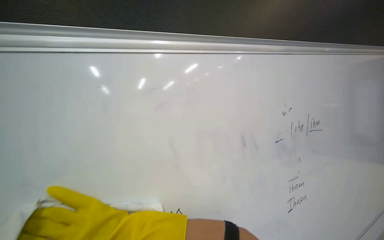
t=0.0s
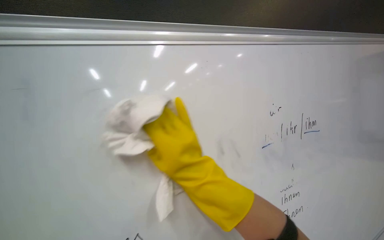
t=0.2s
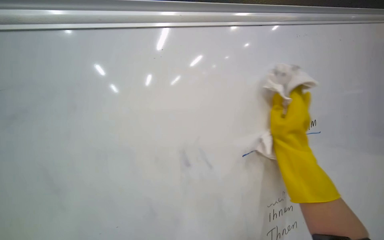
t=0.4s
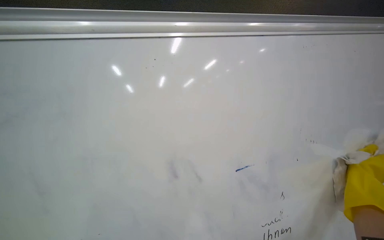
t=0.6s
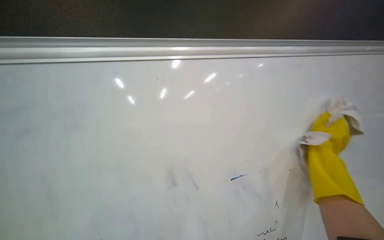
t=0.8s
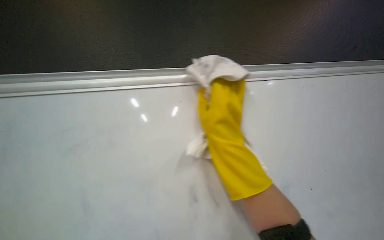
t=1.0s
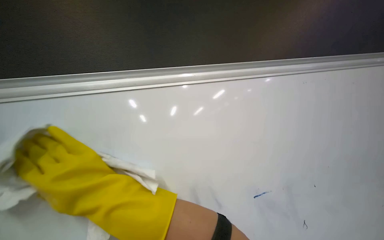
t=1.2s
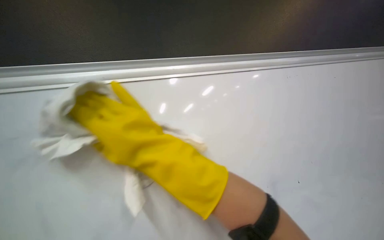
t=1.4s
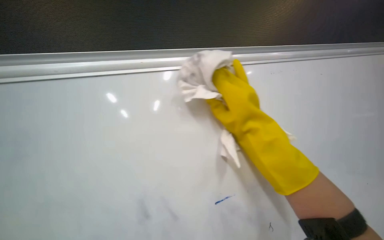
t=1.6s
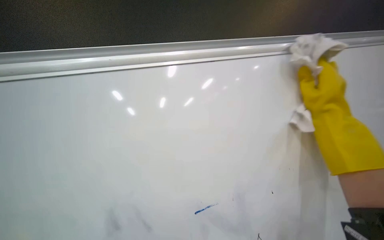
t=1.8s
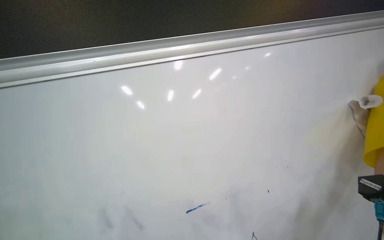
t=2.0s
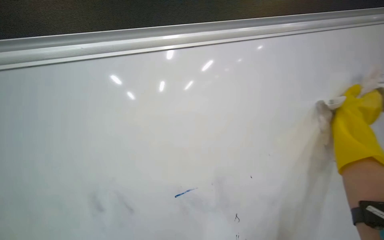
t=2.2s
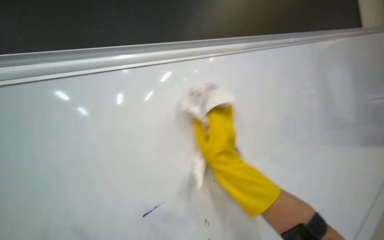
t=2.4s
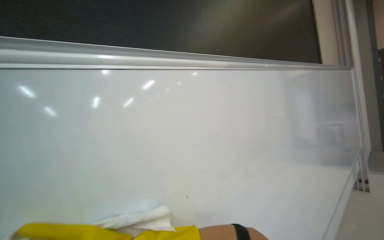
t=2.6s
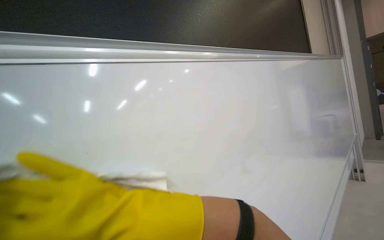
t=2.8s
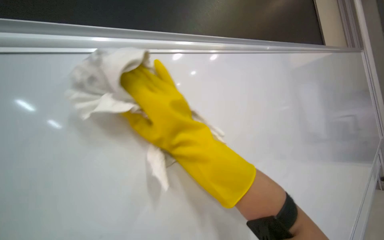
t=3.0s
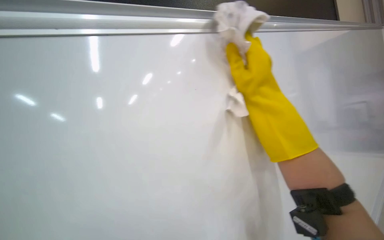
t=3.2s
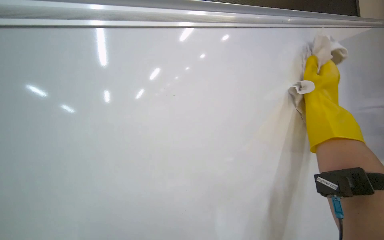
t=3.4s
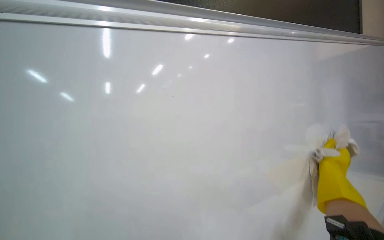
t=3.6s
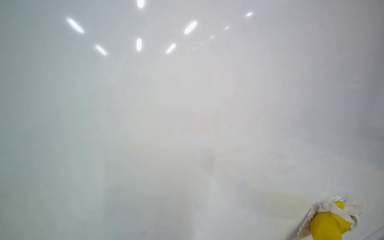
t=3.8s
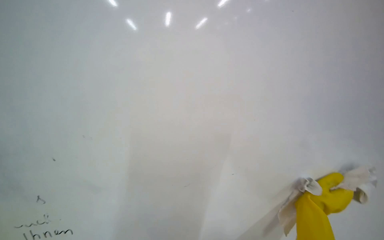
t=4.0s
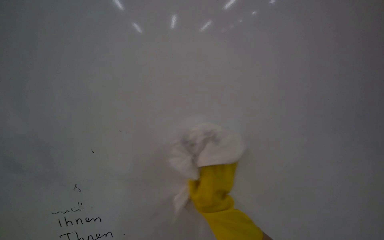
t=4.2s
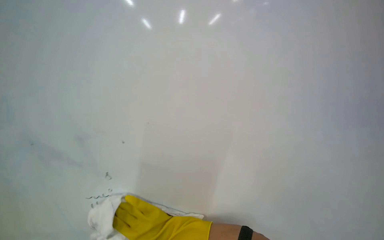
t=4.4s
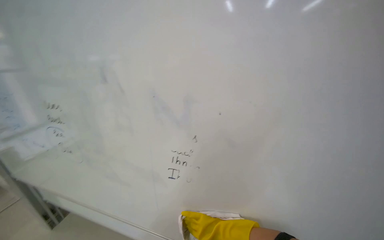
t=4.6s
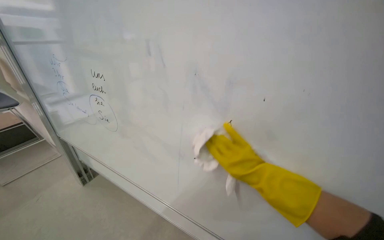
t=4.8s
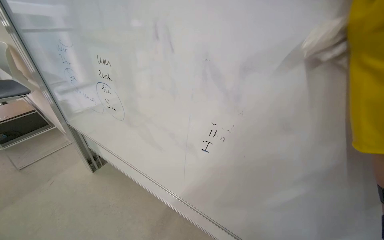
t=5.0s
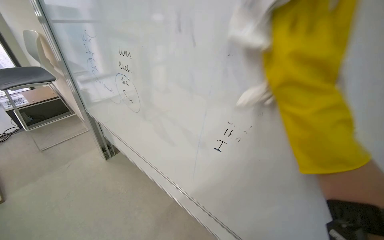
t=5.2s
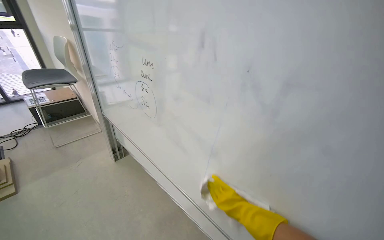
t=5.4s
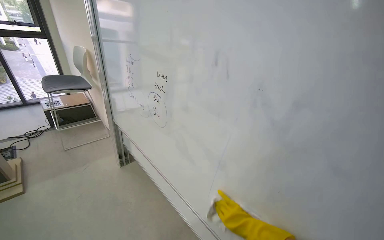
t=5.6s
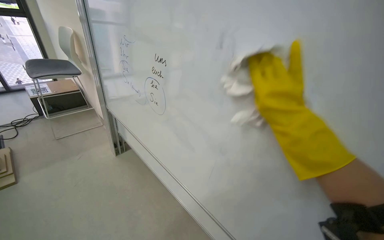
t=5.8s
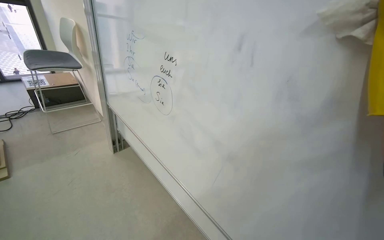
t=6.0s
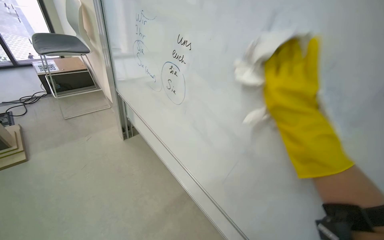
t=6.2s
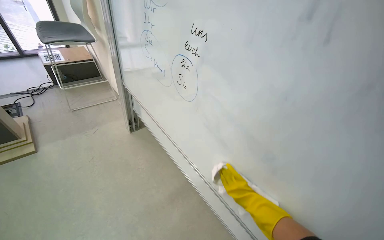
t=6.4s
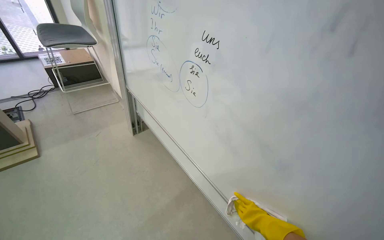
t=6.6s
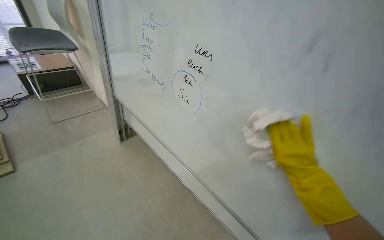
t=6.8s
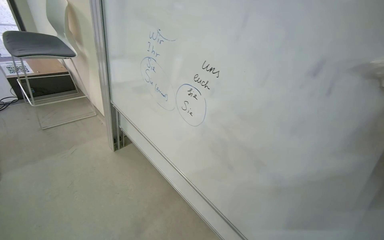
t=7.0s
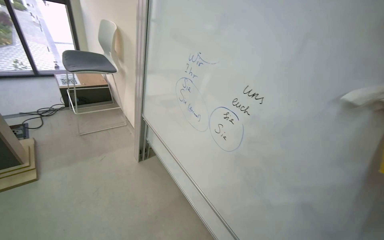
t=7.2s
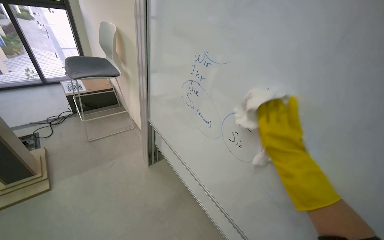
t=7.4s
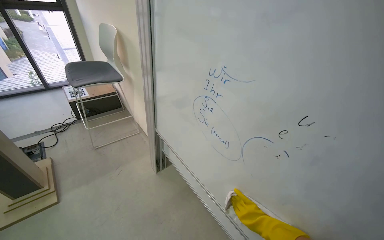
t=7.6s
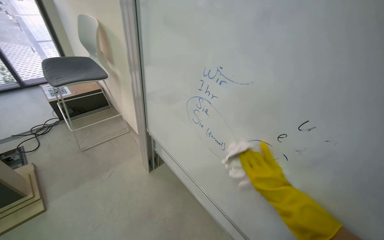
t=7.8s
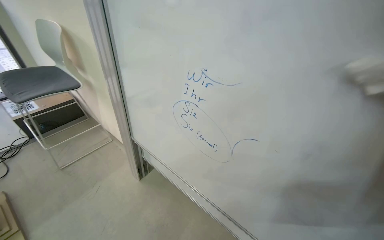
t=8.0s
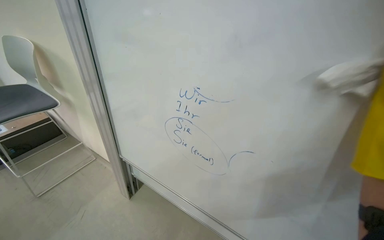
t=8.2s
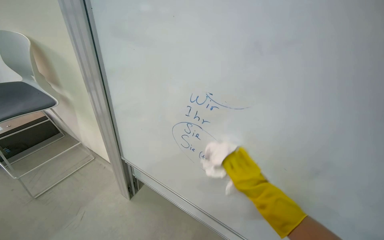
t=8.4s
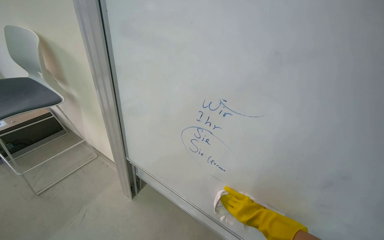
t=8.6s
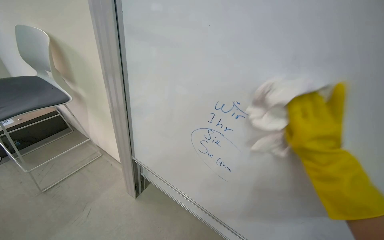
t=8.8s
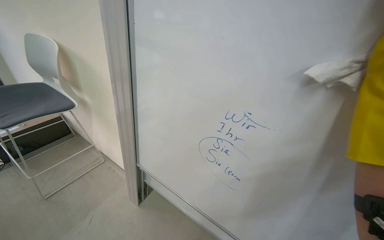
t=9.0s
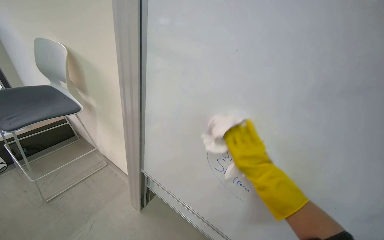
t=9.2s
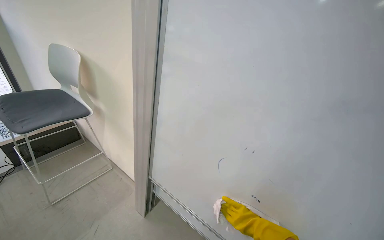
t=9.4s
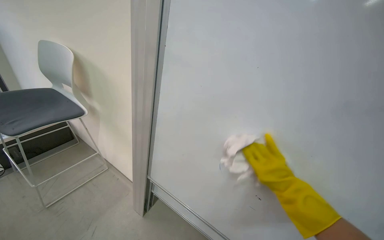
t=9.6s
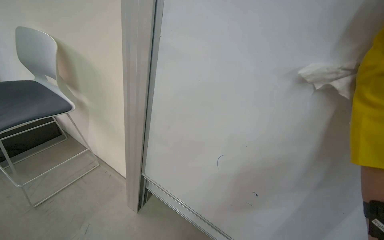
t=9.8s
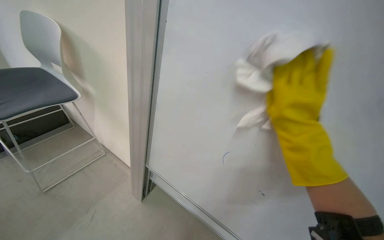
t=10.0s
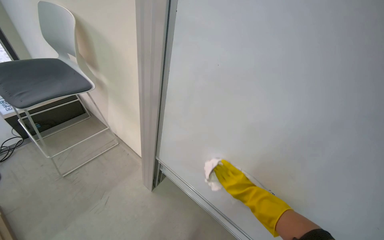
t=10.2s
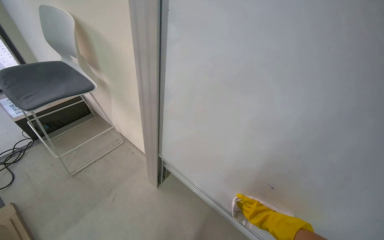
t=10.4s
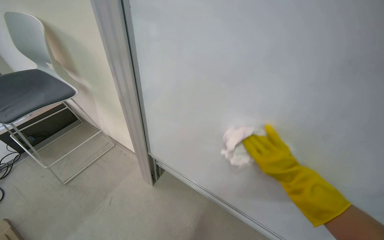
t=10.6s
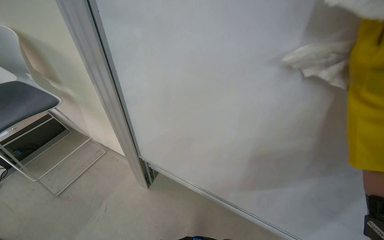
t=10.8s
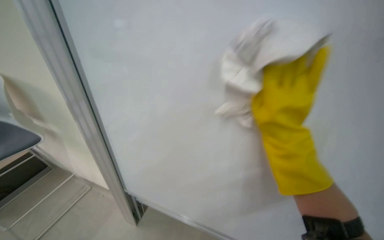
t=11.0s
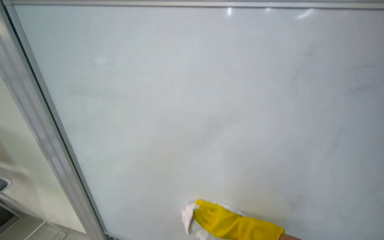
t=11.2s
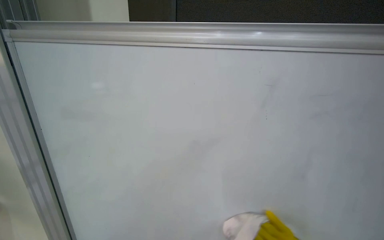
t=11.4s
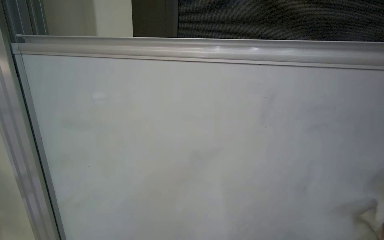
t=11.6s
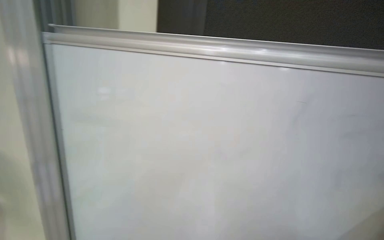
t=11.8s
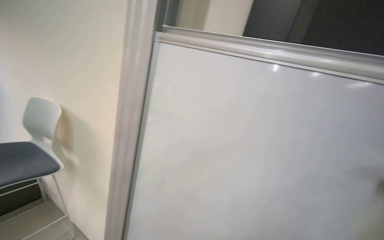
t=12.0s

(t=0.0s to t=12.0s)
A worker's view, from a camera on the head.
Job: wiping surfaces.
The whole recording: Wiping whiteboard in classroom. The worker wipes the whiteboard clean with a cloth.
t=3.0s - t=4.4s: The right hand goes up and down the picture, roughly 40 cm each way, reversing 2 times.
t=6.0s - t=7.6s: The camera is carried some 50 cm.
t=7.6s - t=9.0s: The head rotates approximately 20 degrees to the right.
t=10.4s - t=12.0s: The wearer looks roughly 20 degrees further to the right. The wearer looks some 15 degrees further upward.

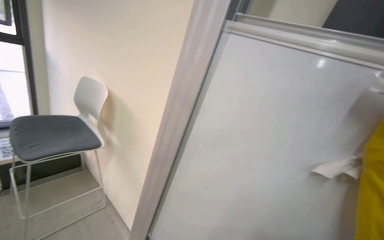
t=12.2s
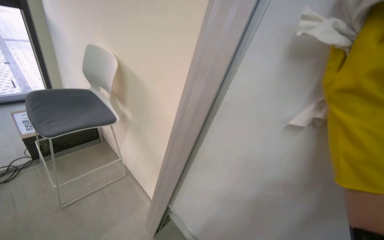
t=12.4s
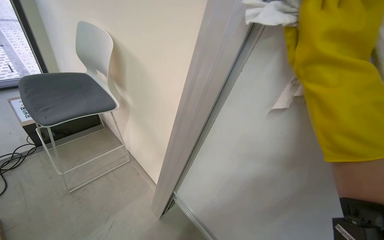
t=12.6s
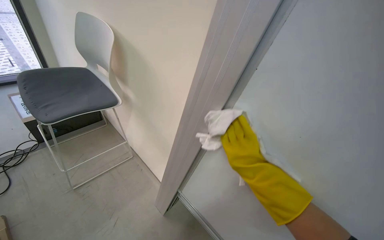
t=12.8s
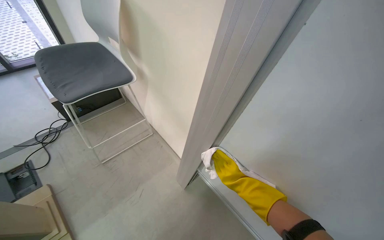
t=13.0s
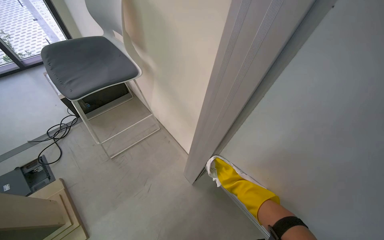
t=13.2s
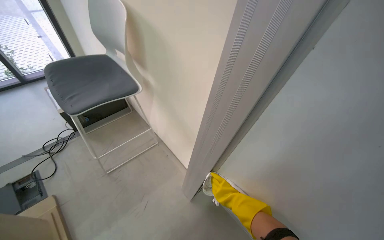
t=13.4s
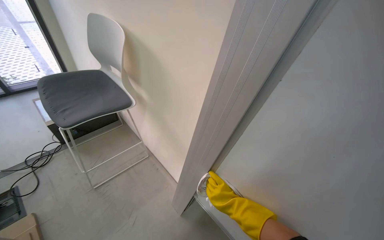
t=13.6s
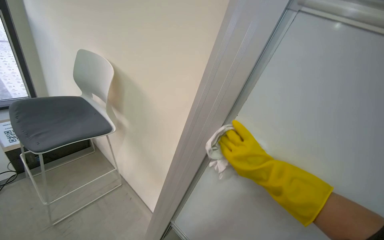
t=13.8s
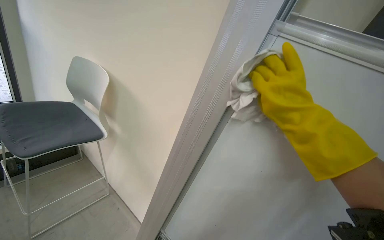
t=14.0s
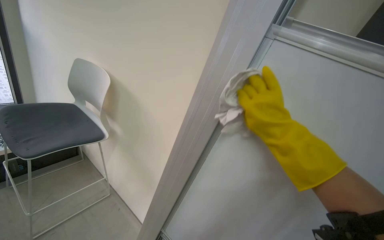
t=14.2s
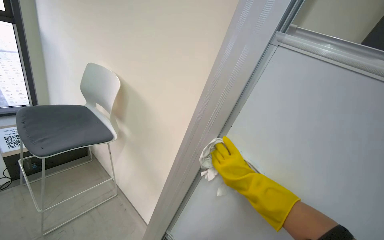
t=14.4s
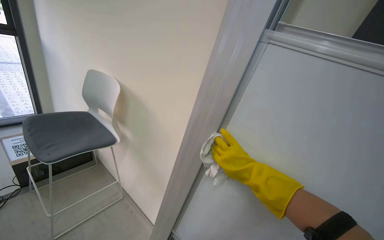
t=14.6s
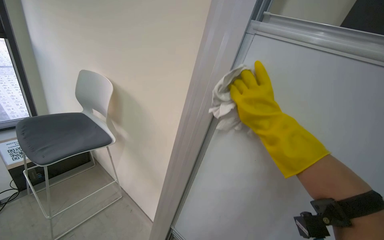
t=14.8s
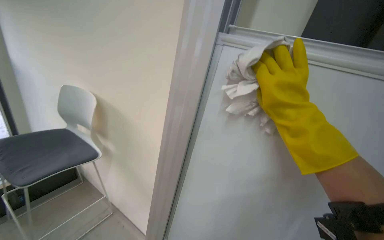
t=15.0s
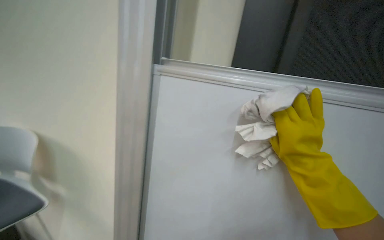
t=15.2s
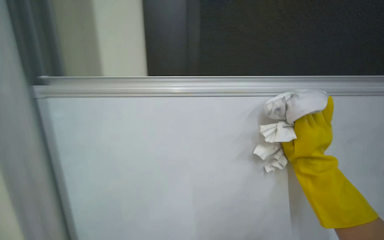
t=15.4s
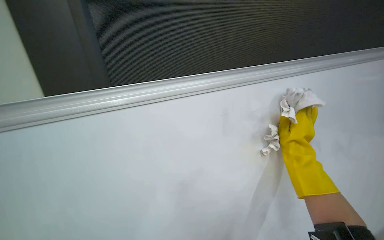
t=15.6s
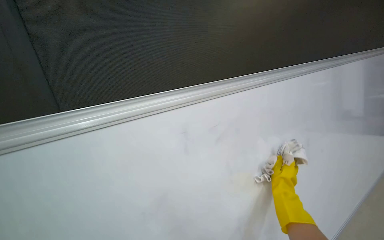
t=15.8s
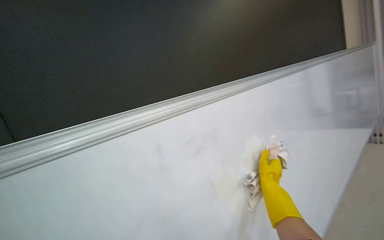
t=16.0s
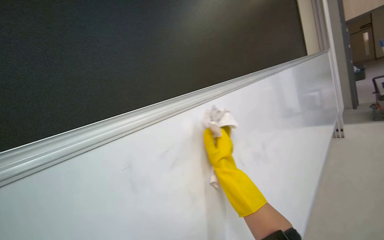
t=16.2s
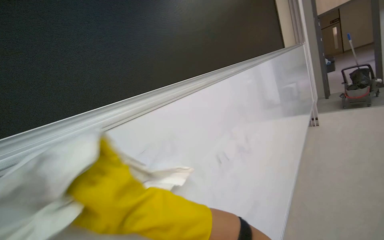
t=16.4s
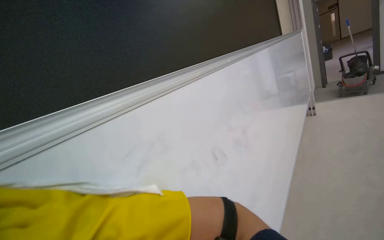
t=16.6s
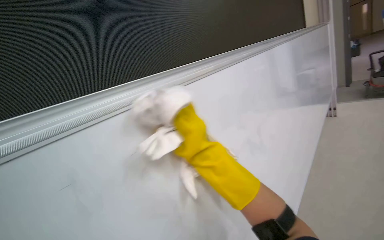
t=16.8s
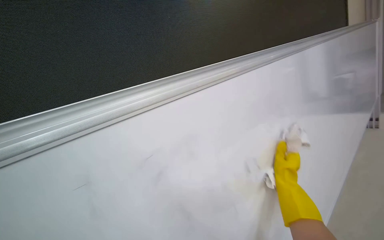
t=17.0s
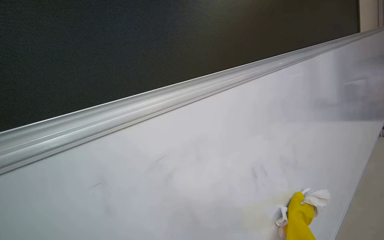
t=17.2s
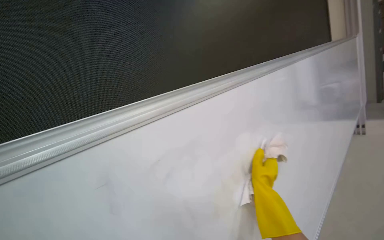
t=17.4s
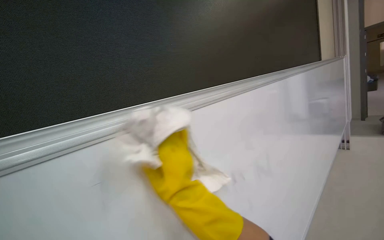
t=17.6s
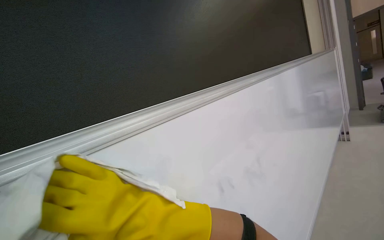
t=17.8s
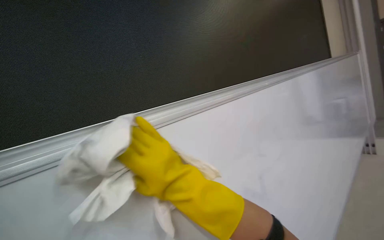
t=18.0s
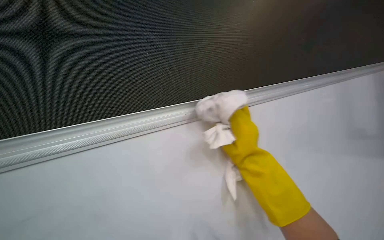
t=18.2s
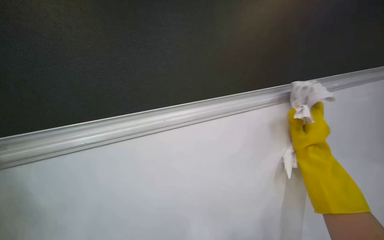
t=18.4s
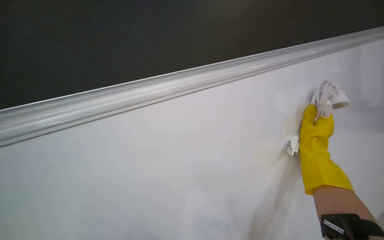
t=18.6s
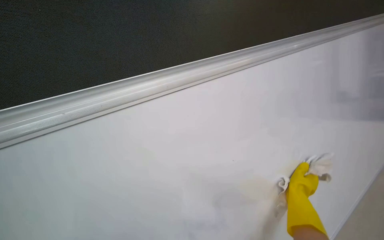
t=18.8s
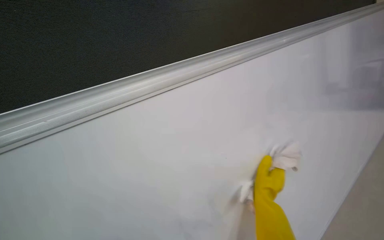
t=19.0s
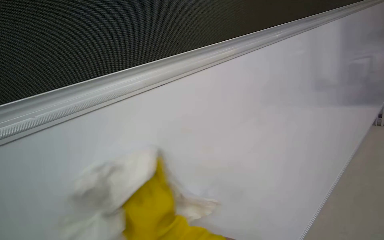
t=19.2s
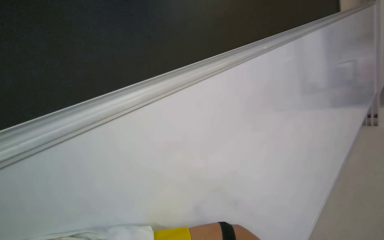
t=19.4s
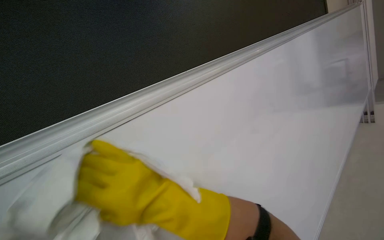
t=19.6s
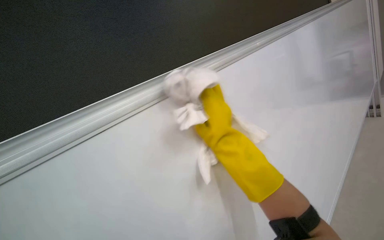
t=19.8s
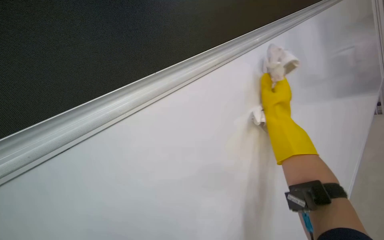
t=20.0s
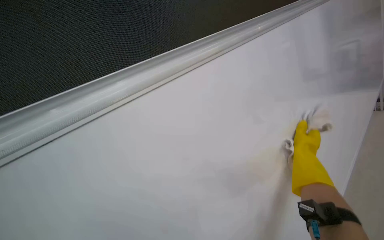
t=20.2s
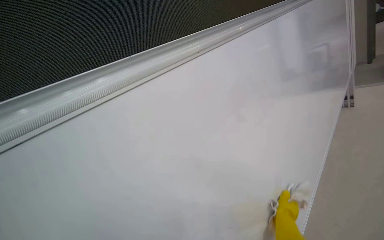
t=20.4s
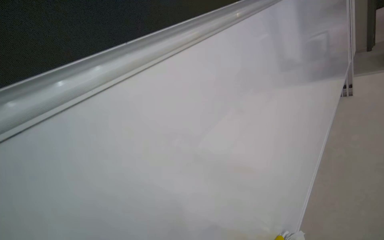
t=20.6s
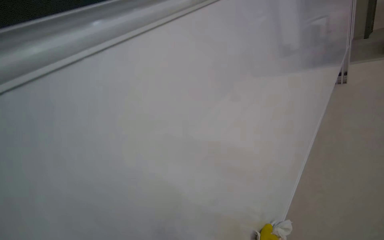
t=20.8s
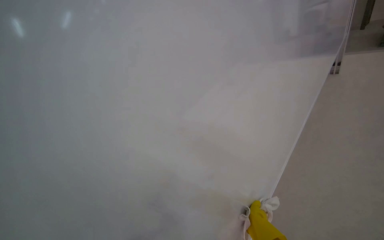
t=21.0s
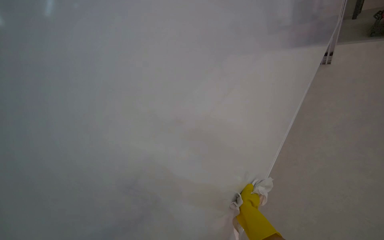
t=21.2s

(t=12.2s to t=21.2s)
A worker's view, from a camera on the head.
Job: wiping surfaces.
The whole recording: Wiping whiteboard in classroom. The worker wipes the whiteboard clean with a cloth.
t=13.8s - t=15.2s: The right hand goes up and down the picture, approximately 20 cm each way, reversing 3 times.
t=15.2s - t=16.6s: The camera is carried roughly 40 cm. The camera sweeps to the right, by approximately 65 degrees. The camera pitches upward, by about 20 degrees. The scene turns about 50 degrees clockwise in the picture.
t=16.6s - t=18.2s: The right hand swings left and right, roughly 40 cm each way, with 2 reversals.
t=18.2s - t=19.8s: Everything in view rotates some 40 degrees clockwise.
t=19.8s - t=21.2s: The camera pitches downward, by approximately 15 degrees.
